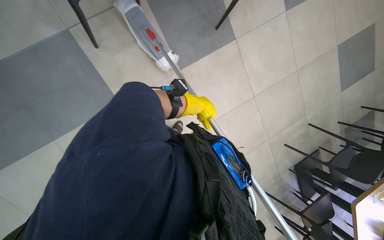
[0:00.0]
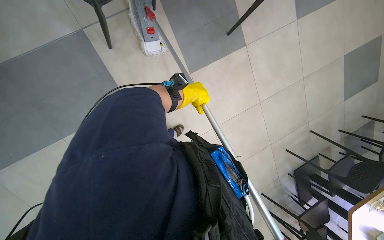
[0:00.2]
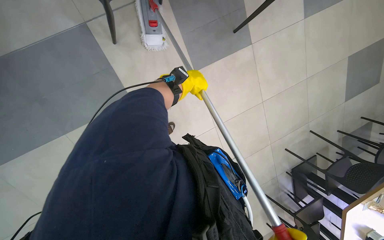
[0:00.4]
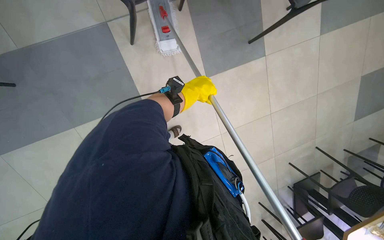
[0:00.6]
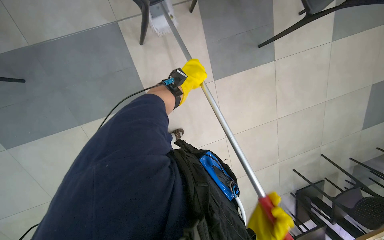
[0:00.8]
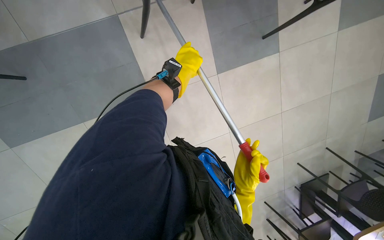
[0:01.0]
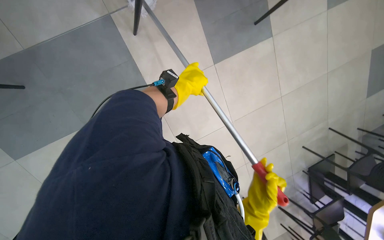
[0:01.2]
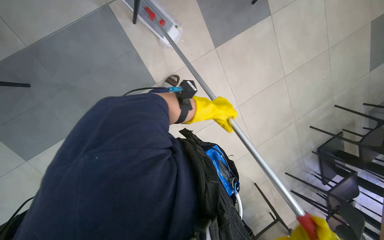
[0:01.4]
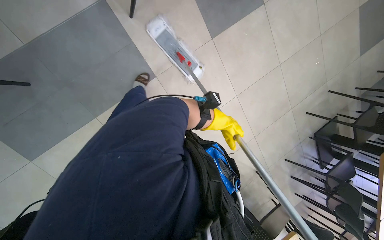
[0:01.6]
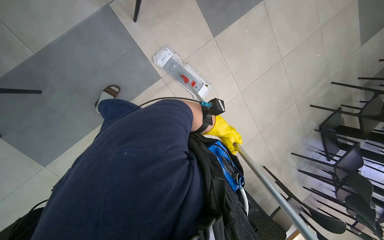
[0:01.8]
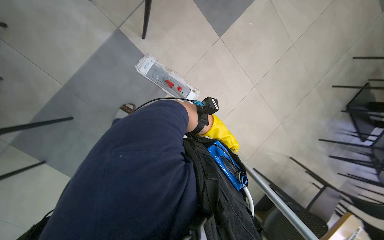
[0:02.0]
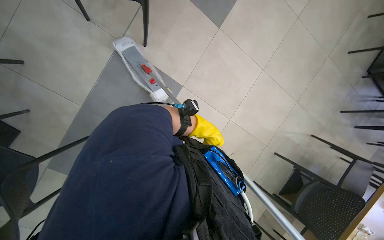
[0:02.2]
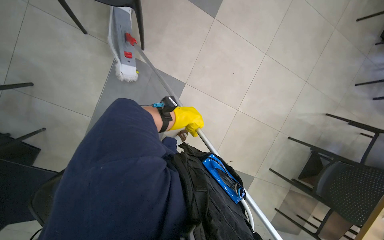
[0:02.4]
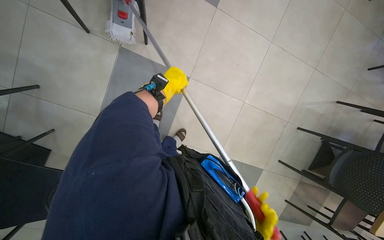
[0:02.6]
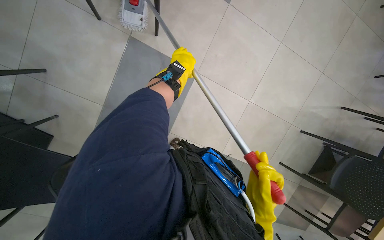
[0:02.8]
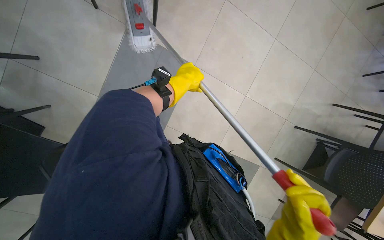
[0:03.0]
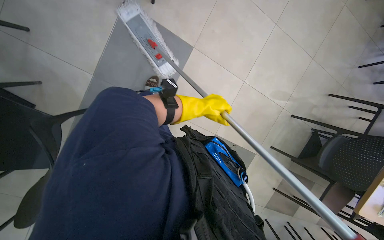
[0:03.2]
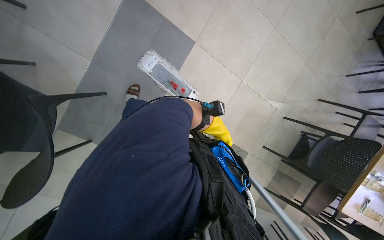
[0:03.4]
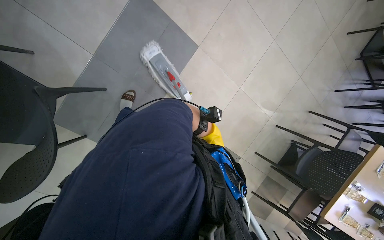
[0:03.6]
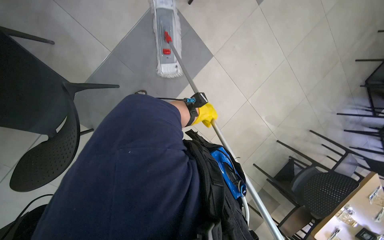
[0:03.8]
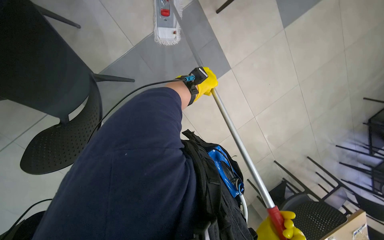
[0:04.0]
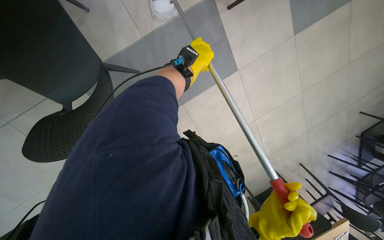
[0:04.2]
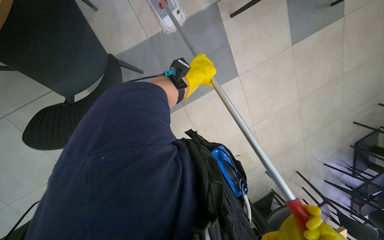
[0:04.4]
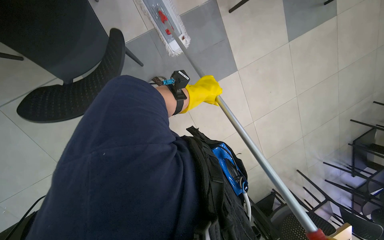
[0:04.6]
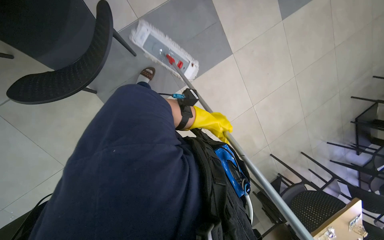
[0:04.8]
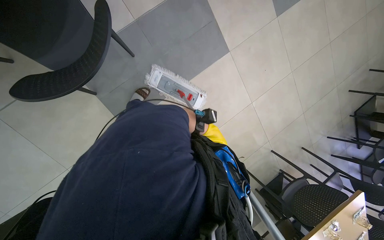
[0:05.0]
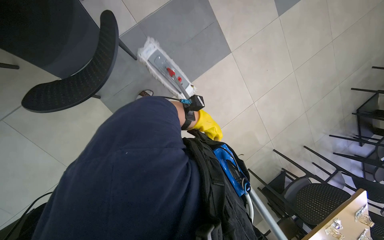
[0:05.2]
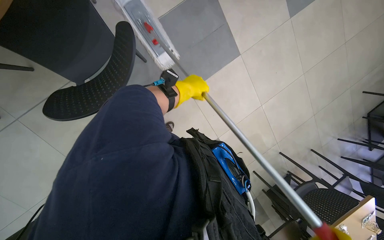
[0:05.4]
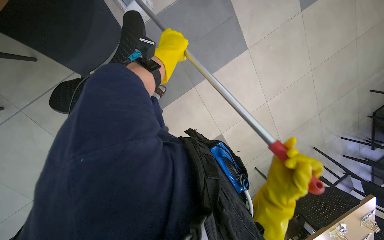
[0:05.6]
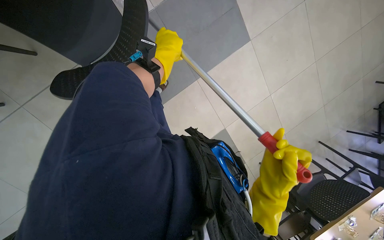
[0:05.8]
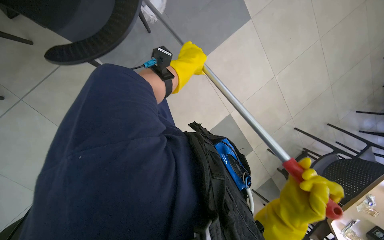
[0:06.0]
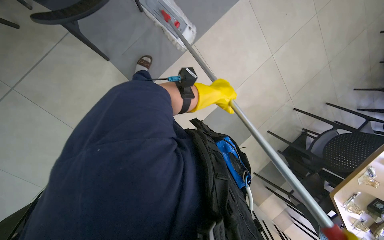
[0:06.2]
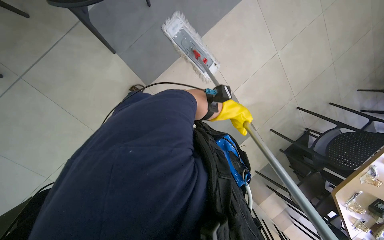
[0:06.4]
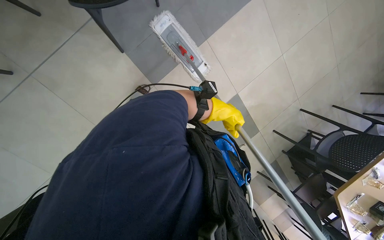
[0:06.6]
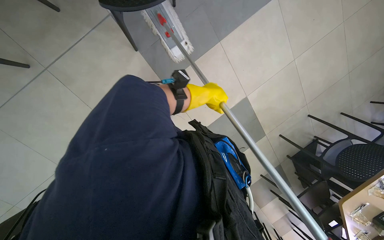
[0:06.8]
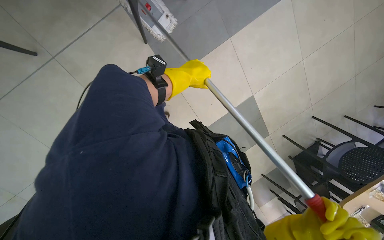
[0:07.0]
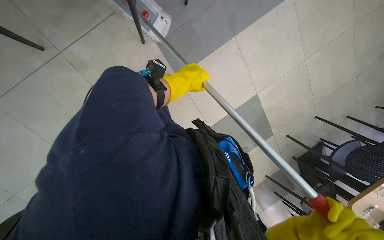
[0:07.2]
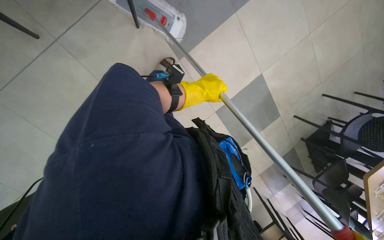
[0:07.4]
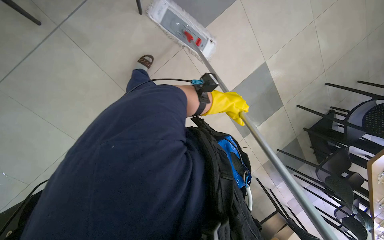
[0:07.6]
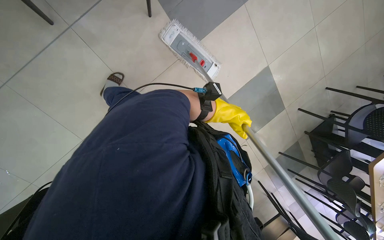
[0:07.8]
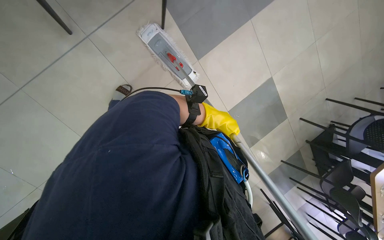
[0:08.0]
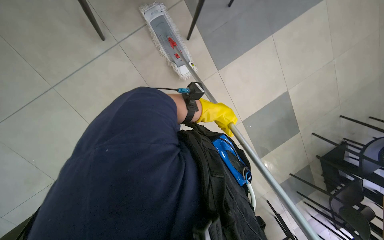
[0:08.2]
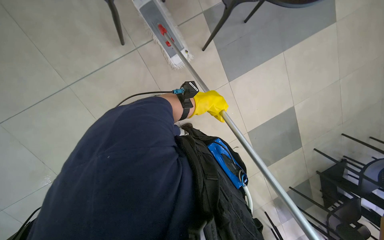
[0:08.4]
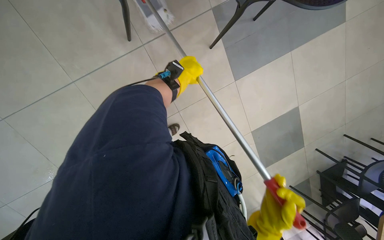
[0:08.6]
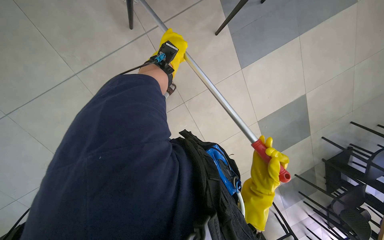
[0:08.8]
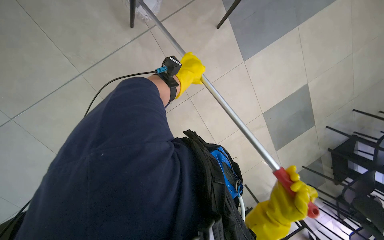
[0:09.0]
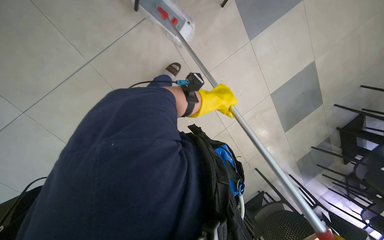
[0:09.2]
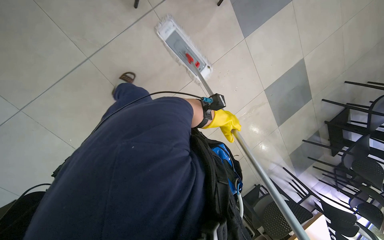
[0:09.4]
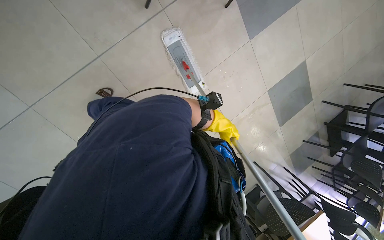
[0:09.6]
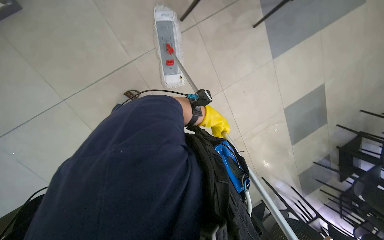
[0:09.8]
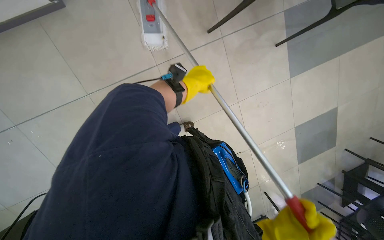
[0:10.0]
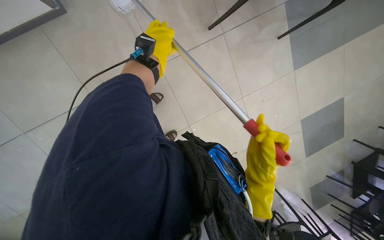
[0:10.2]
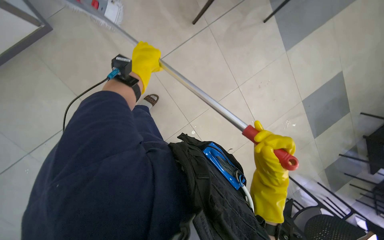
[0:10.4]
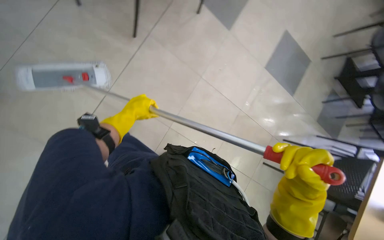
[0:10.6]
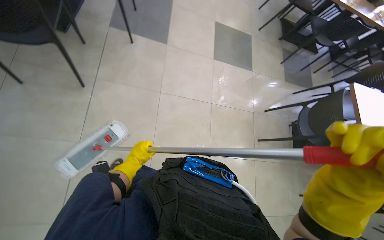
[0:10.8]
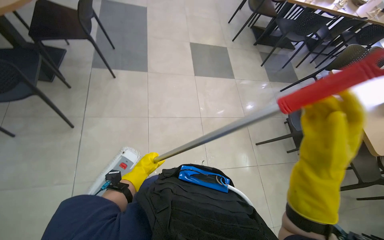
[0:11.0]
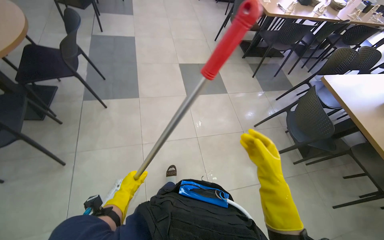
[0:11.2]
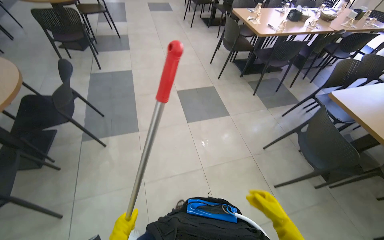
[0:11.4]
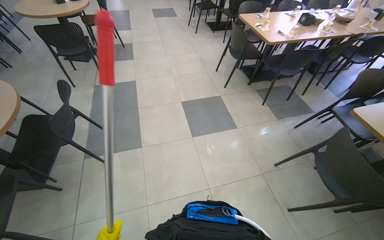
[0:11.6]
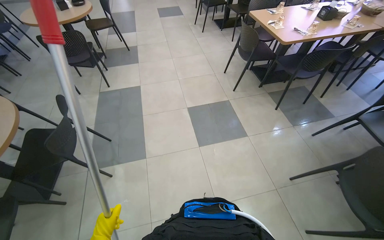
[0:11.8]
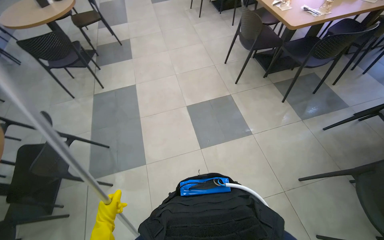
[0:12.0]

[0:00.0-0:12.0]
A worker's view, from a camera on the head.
Job: mopping floor.
The whole recording: Mopping cafeteria floor. The worker mops the cafeteria floor, moving around tables and chairs and periodically cleaning the mop head.
0:00.0 to 0:01.6: The wearer moves to the left, approximately 40 cm.
0:01.6 to 0:03.0: Everything in view rotates about 30 degrees counterclockwise.
0:03.0 to 0:04.4: The camera travels approximately 40 cm. The scene rotates clockwise by approximately 35 degrees.
0:04.4 to 0:06.0: The left hand goes farther from the camera and returns, approximately 35 cm each way.
0:06.0 to 0:07.6: The wearer moves approximately 40 cm.
0:07.6 to 0:09.0: The head travels to the left, some 50 cm.
0:09.0 to 0:10.4: The camera travels about 50 cm.
0:10.4 to 0:12.0: The head travels about 1 m. The view tips upward by about 20 degrees. Everything in view rotates roughly 80 degrees counterclockwise.

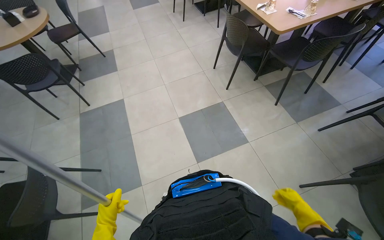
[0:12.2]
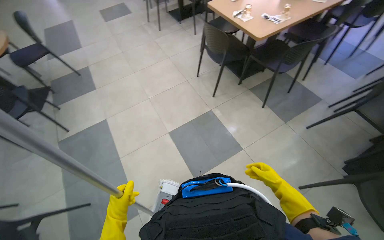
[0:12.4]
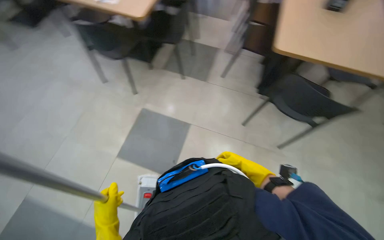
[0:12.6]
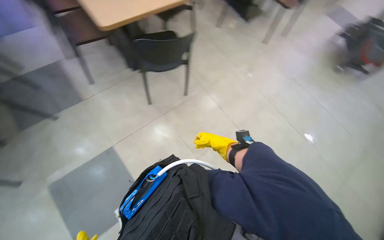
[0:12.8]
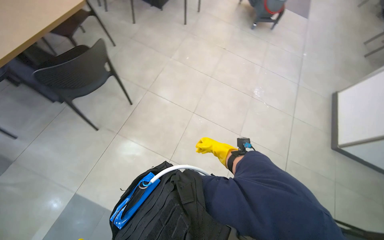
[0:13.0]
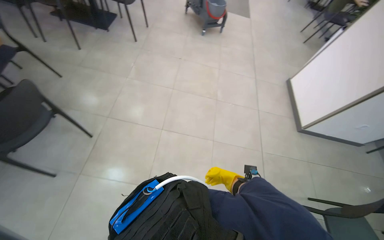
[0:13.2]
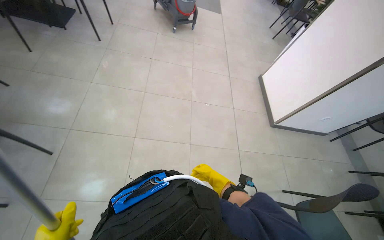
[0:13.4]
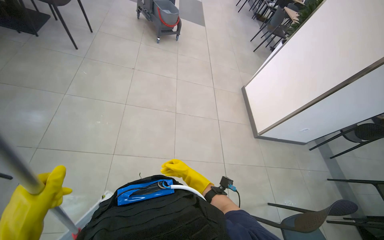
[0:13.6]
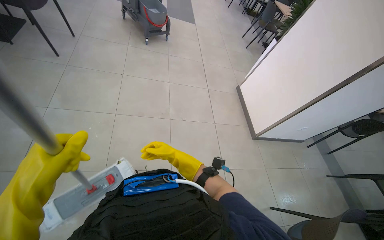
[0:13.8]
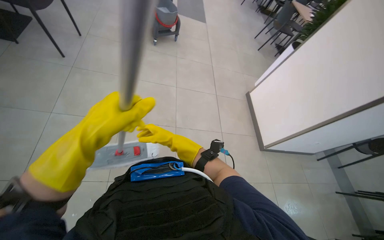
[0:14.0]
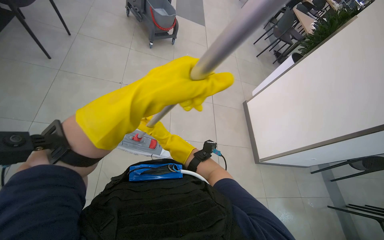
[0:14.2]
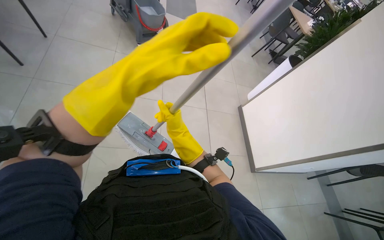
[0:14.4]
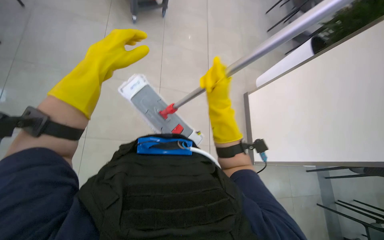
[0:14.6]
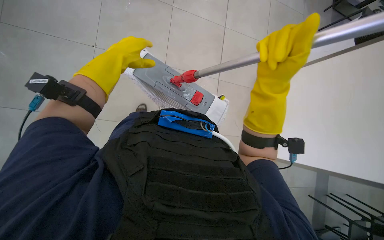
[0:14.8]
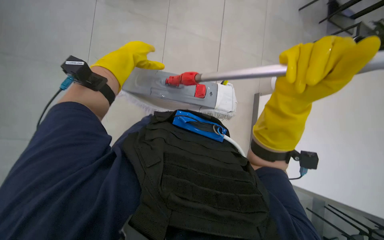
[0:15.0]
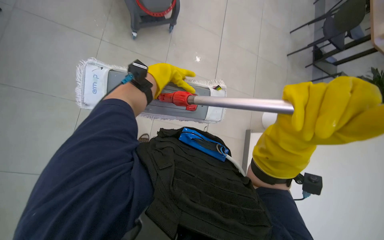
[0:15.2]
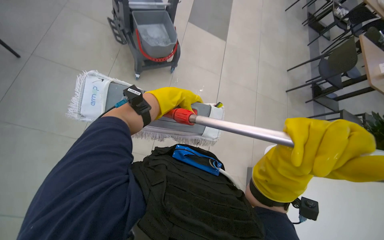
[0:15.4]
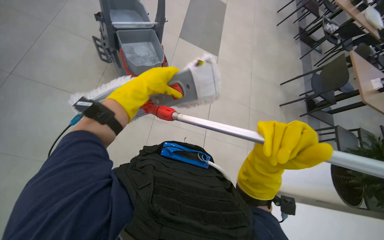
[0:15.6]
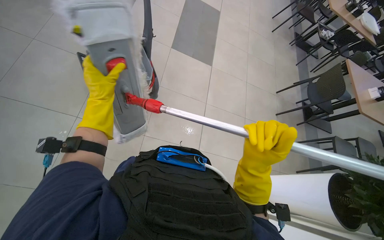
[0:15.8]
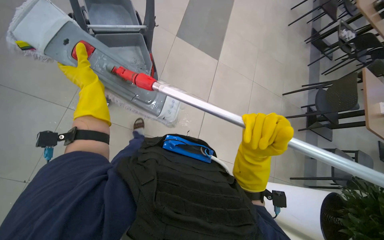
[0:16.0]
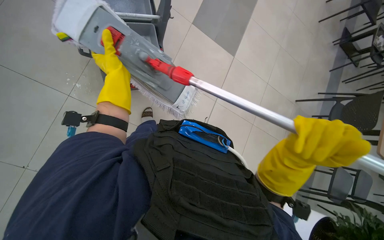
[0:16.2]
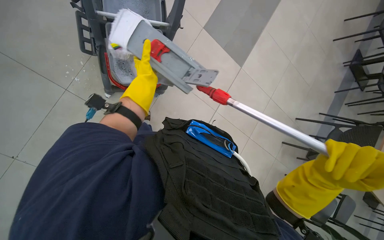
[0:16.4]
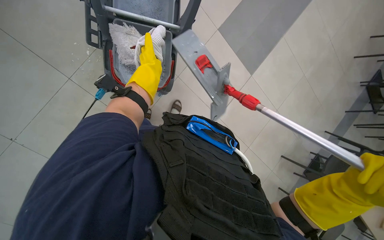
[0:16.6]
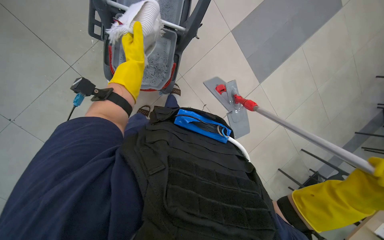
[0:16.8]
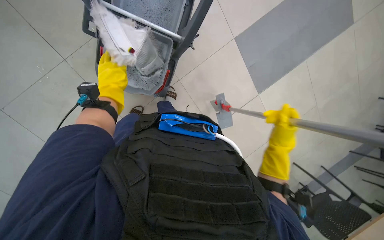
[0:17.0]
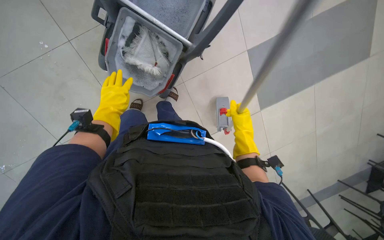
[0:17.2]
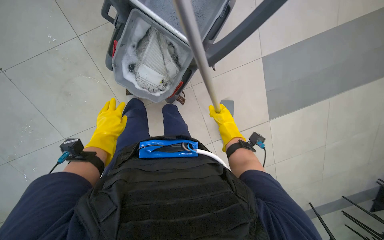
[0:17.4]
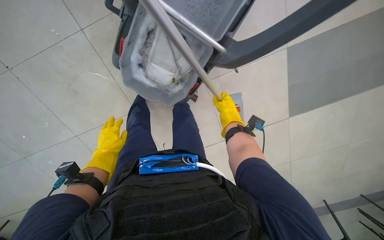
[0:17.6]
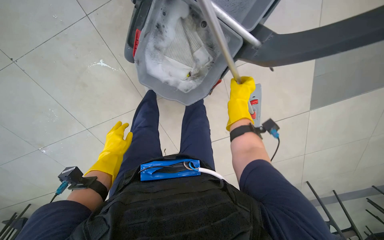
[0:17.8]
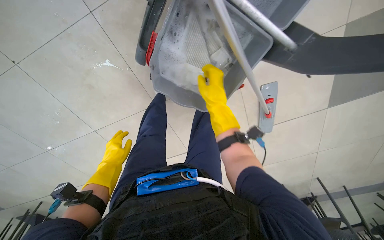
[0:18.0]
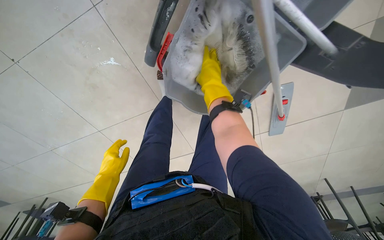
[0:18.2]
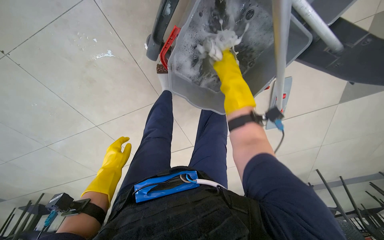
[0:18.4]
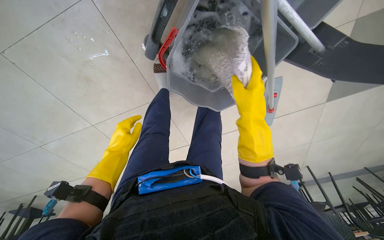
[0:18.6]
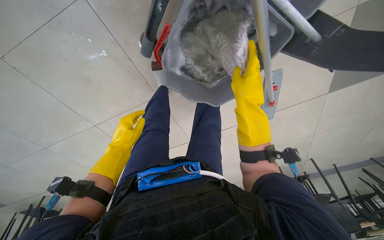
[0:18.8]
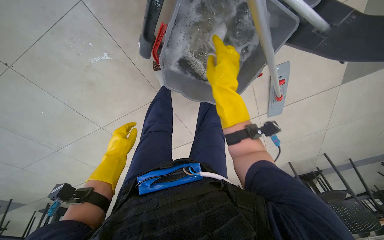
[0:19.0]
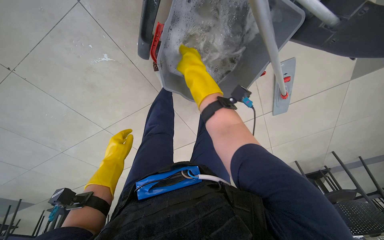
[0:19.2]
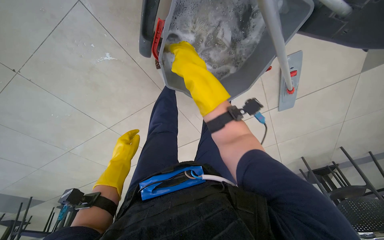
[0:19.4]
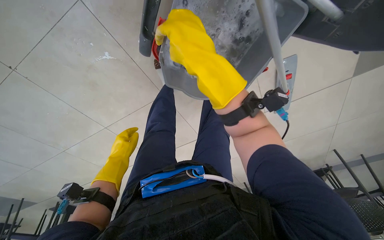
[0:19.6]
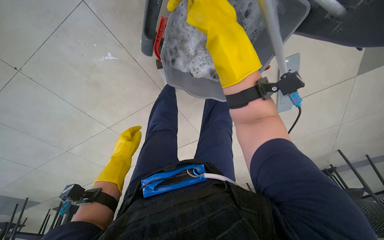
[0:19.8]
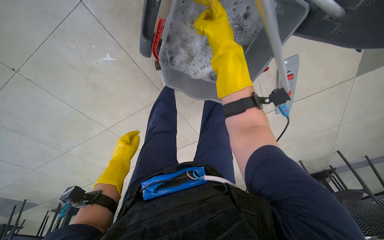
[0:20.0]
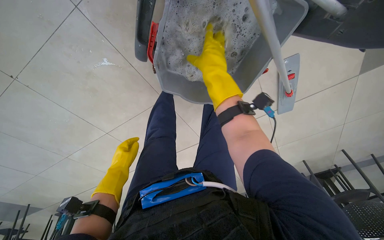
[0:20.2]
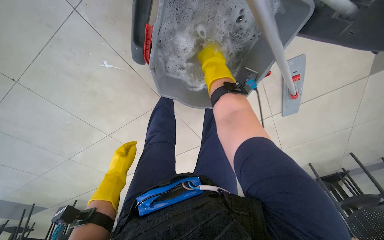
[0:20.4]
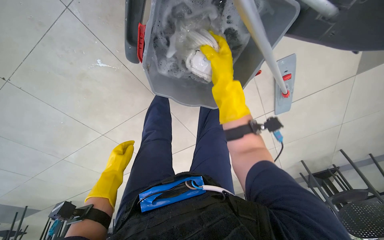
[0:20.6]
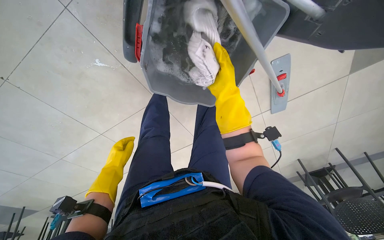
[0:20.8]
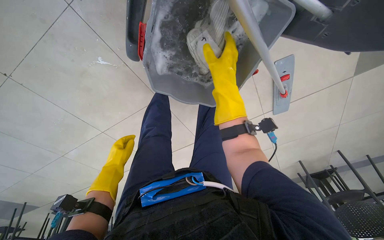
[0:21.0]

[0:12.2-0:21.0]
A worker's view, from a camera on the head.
Job: mopping floor.
The whole recording: Mopping cafeteria floor. The worker mops the cafeteria floor, moving around tables and chairs and periodically cleaning the mop head.
0:12.2 to 0:13.6: The head rotates roughly 160 degrees to the right.
0:13.6 to 0:15.2: The wearer moves roughly 80 cm. The wearer looks some 20 degrees further downward.
0:15.2 to 0:16.6: The left hand moves about 5 cm to the left and comes back; the right hand travels to the right by some 25 cm.
0:16.6 to 0:18.0: The camera travels about 40 cm. The camera pitches downward, by some 15 degrees.
0:18.0 to 0:19.6: The right hand moves nearer to the camera and to the left, some 25 cm.
0:19.6 to 0:21.0: The right hand shifts about 25 cm farther from the camera and to the right.
